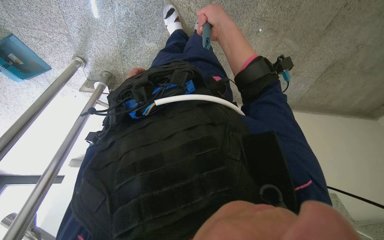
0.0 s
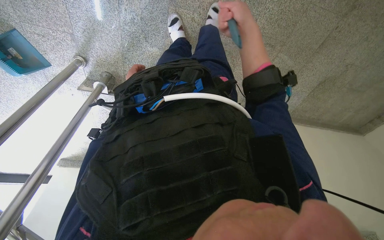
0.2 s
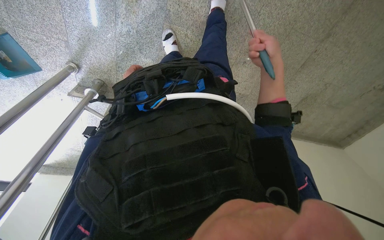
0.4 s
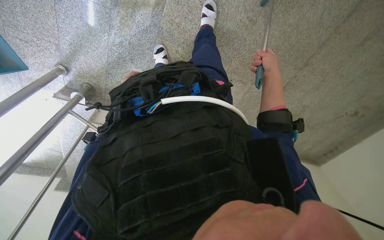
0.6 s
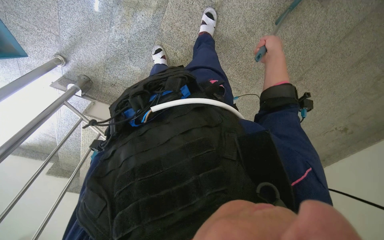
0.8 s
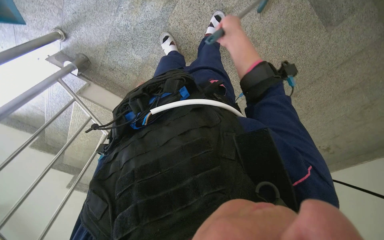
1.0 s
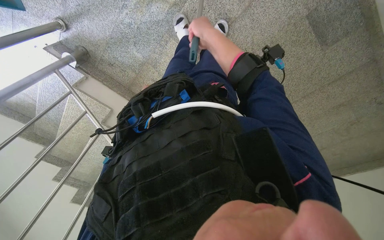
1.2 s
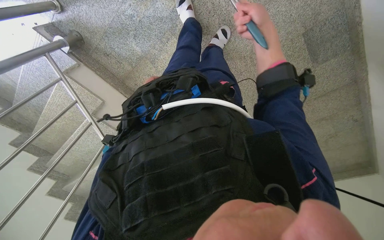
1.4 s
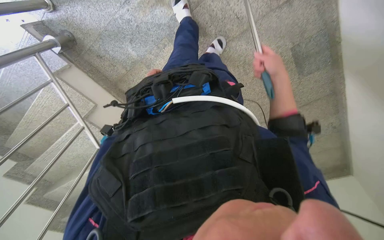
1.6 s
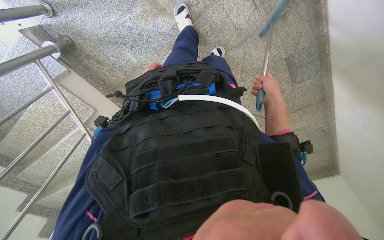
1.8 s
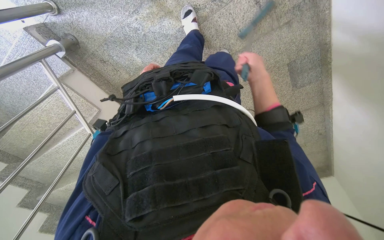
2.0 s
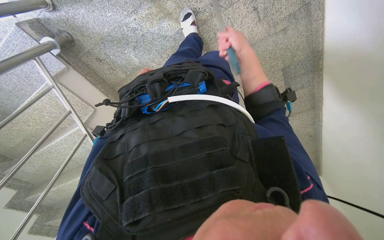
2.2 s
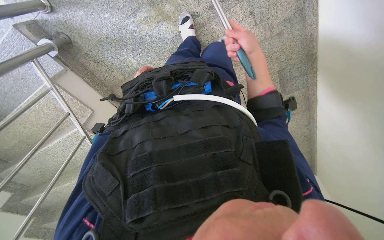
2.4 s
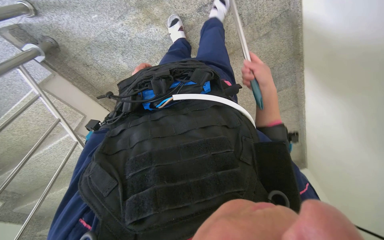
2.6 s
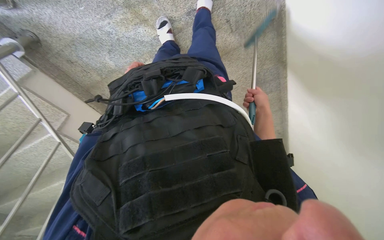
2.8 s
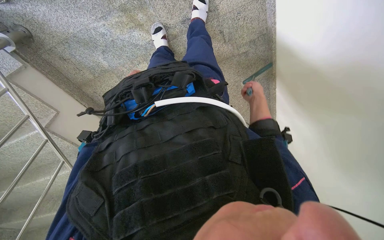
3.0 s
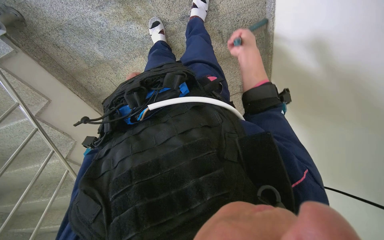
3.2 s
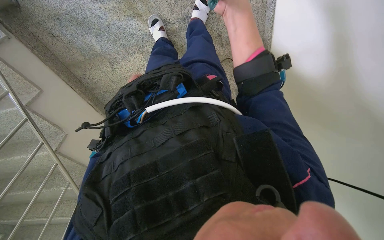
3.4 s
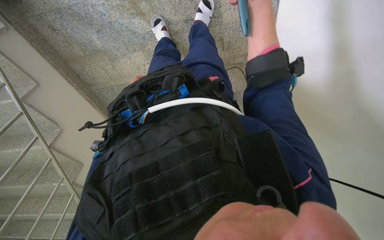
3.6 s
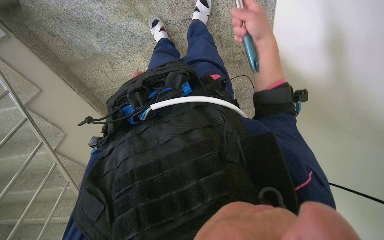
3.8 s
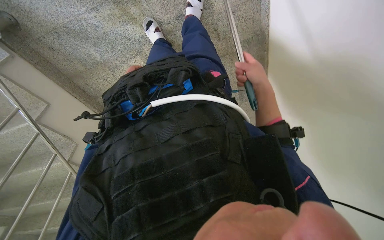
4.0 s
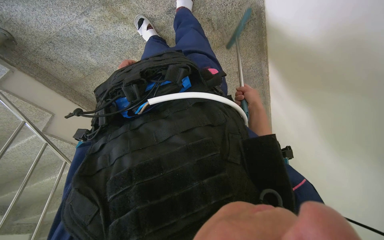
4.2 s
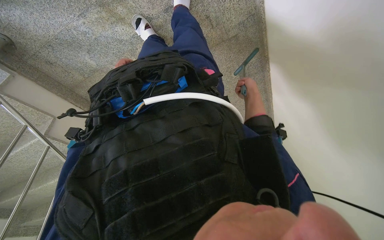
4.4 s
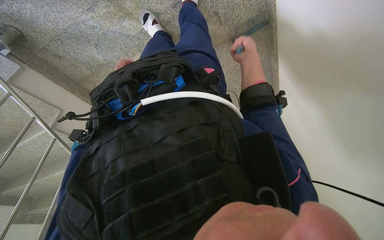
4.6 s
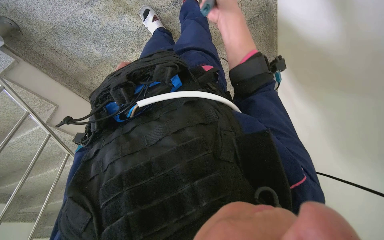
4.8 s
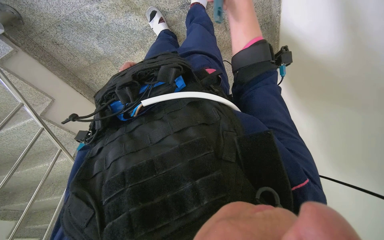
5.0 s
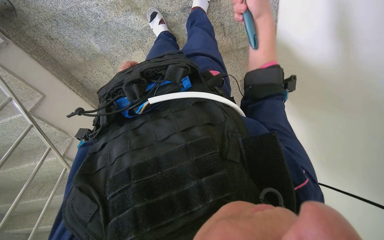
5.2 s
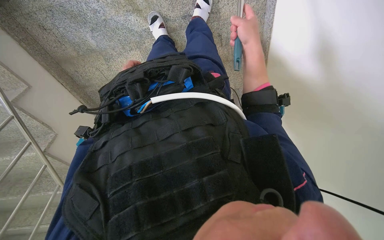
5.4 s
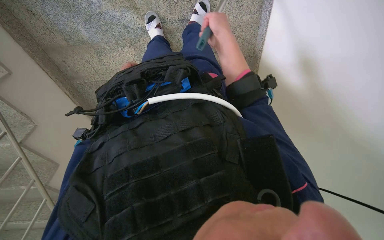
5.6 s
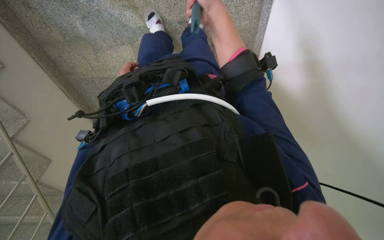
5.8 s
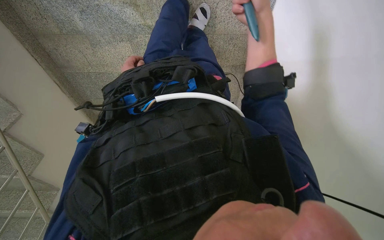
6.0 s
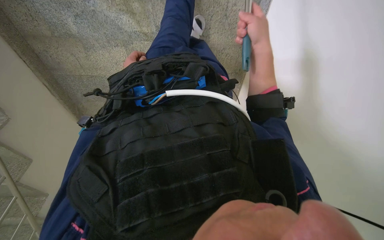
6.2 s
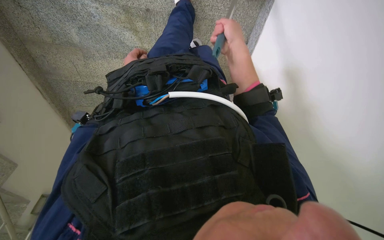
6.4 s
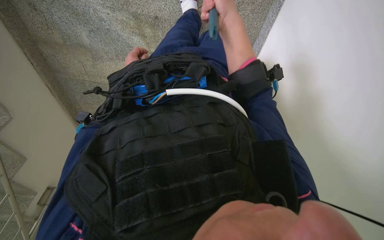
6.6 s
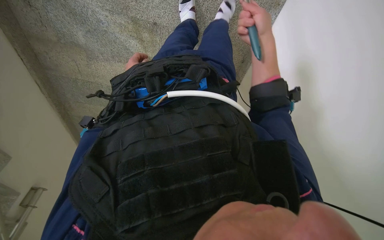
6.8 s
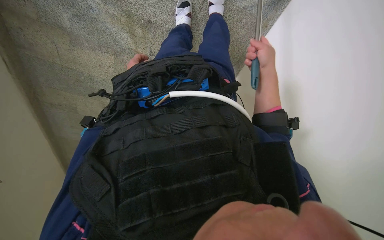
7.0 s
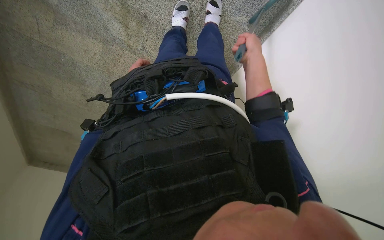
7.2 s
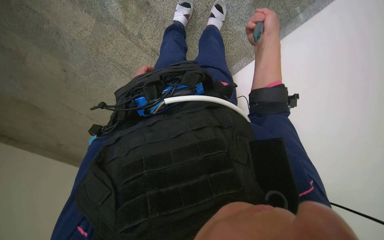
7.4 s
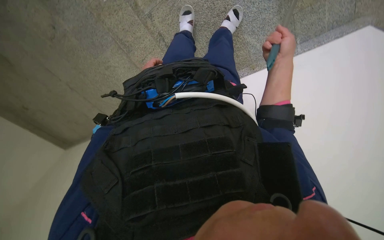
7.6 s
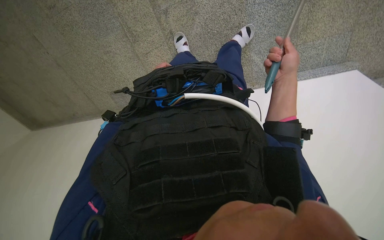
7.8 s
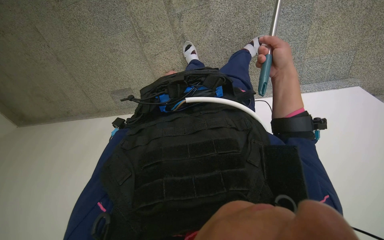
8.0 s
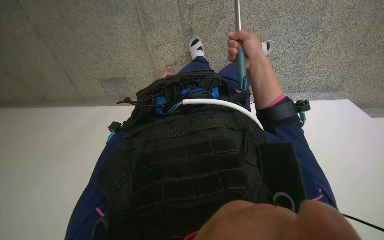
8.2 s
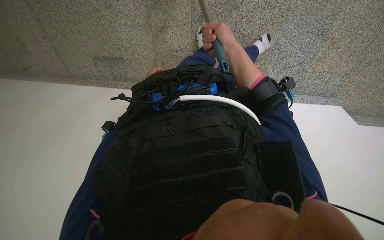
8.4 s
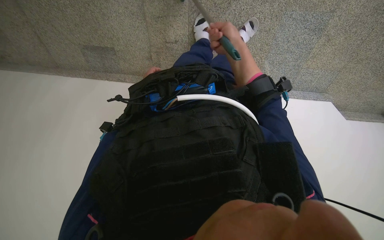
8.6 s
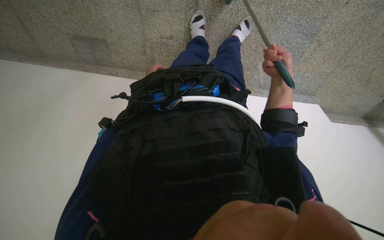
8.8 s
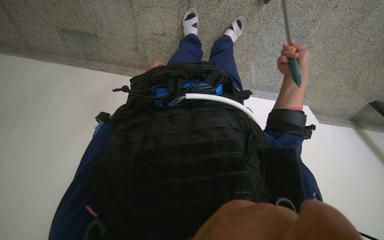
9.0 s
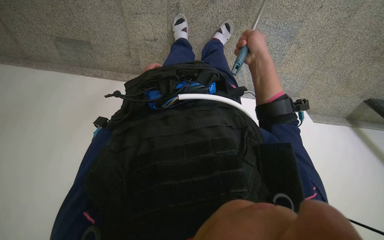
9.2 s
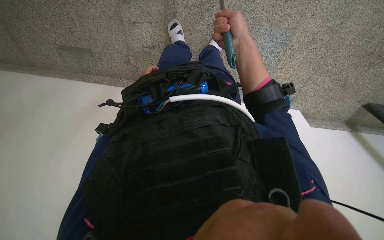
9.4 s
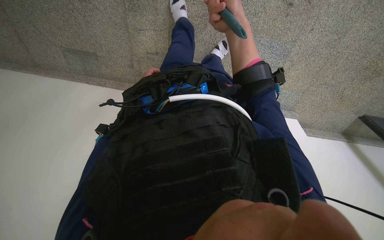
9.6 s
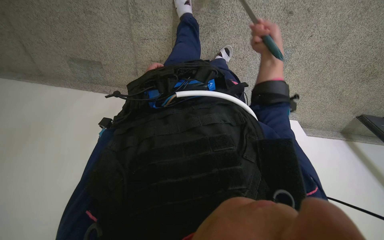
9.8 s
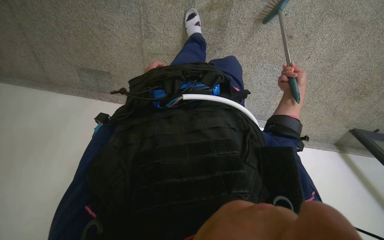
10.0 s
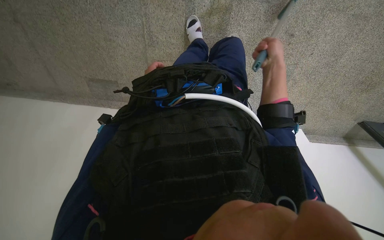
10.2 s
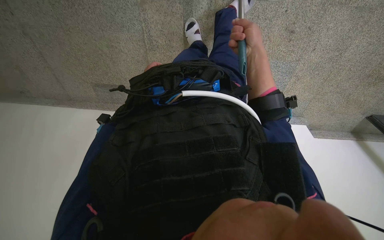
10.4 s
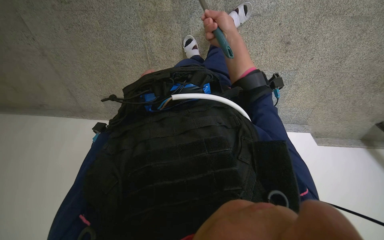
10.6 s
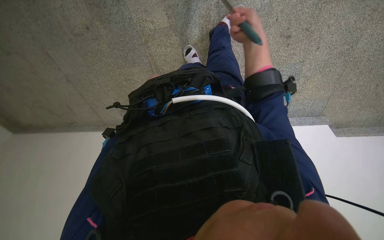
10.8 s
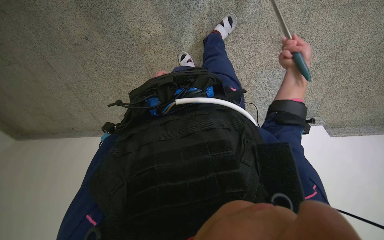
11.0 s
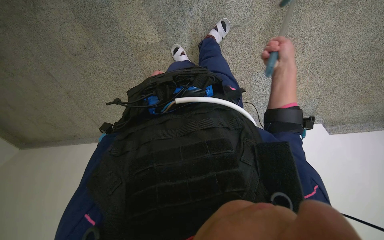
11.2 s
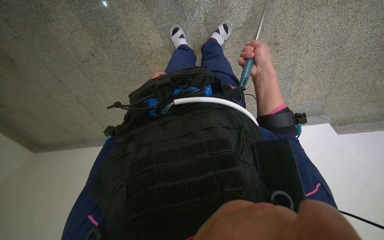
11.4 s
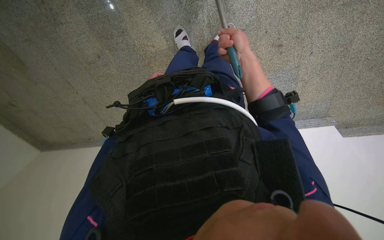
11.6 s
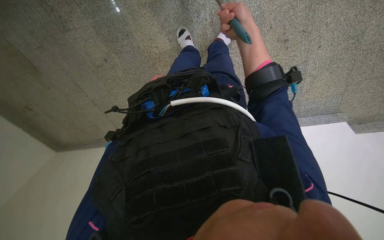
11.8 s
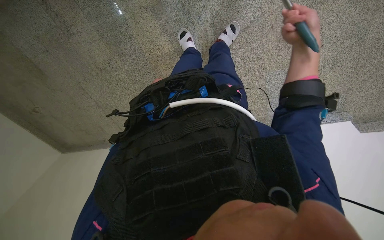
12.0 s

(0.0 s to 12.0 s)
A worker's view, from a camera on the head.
Job: sweeping floor.
The whole recording: Sweeping floor with dustpan and brush. The worker sweeps the floor using a dustpan and brush.
0.0 s - 1.6 s: The view swings roughly 20 degrees to the right. The scene rotates clockwise by some 35 degrees.
1.6 s - 3.0 s: The camera sweeps to the right, by some 15 degrees.
3.0 s - 4.4 s: The right hand moves roughly 35 cm nearer to the camera and comes back.
4.4 s - 6.0 s: The camera sweeps to the right, by about 15 degrees. The right hand is displaced nearer to the camera, up the picture and to the left by some 40 cm.
6.0 s - 7.6 s: The camera sweeps to the right, by roughly 35 degrees. The camera pitches upward, by roughly 15 degrees. The scene rotates clockwise by roughly 45 degrees.
7.6 s - 9.0 s: The camera is aimed roughly 25 degrees further to the right. The scene turns roughly 30 degrees clockwise in the picture.
9.0 s - 10.4 s: The right hand swings left and right, approximately 25 cm each way, with 2 reversals.
10.4 s - 12.0 s: The view pans to the left by about 20 degrees. The right hand goes left and right, approximately 20 cm each way, reversing 2 times.

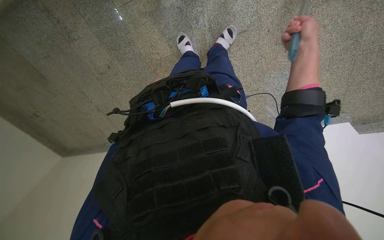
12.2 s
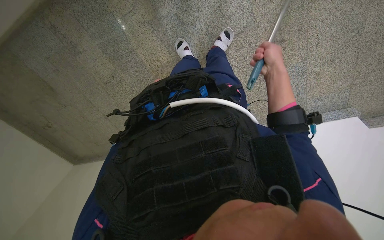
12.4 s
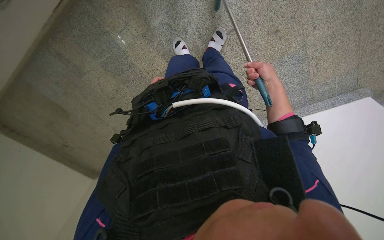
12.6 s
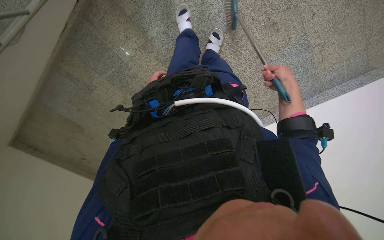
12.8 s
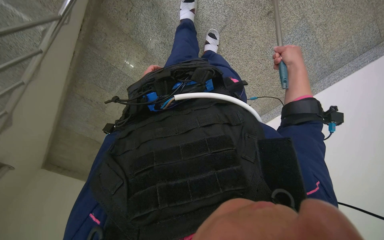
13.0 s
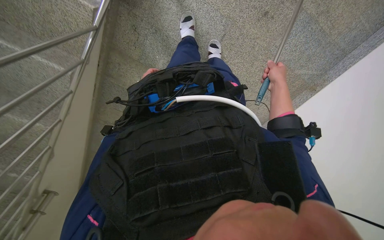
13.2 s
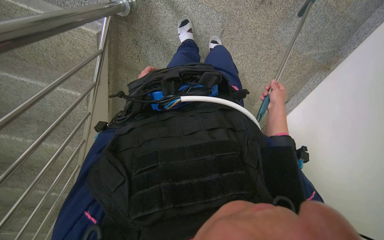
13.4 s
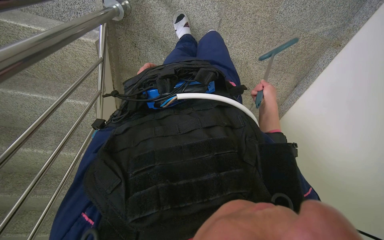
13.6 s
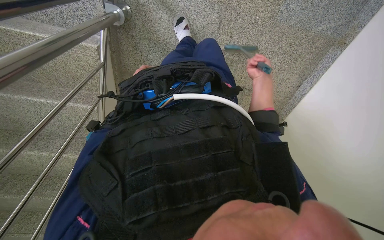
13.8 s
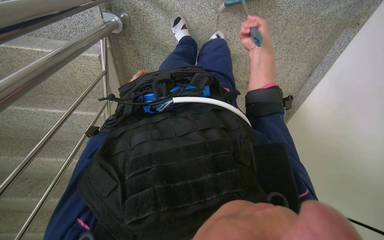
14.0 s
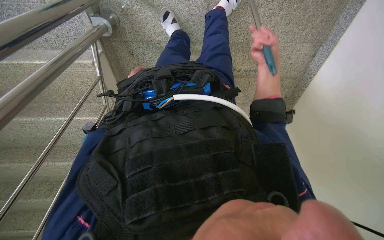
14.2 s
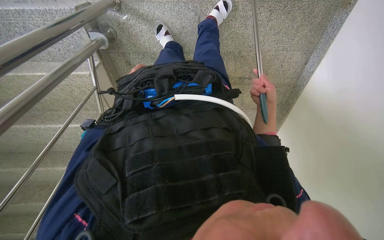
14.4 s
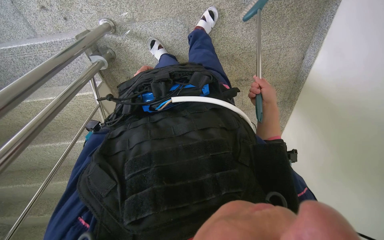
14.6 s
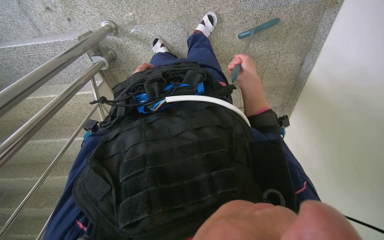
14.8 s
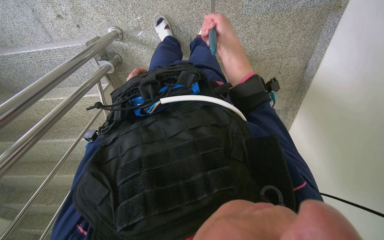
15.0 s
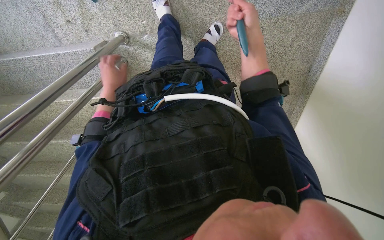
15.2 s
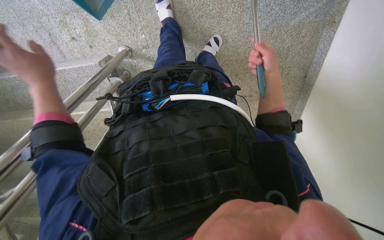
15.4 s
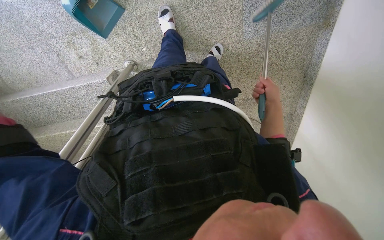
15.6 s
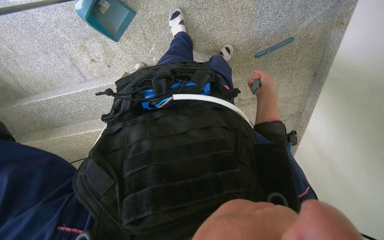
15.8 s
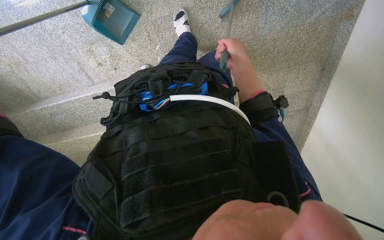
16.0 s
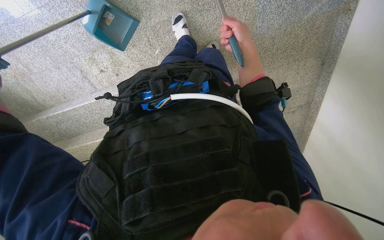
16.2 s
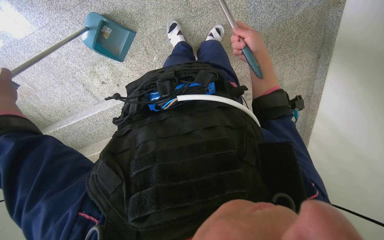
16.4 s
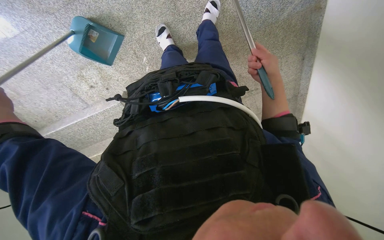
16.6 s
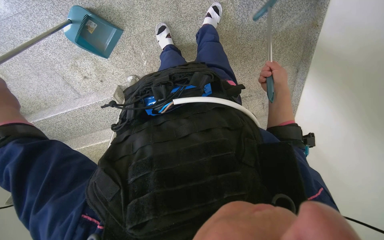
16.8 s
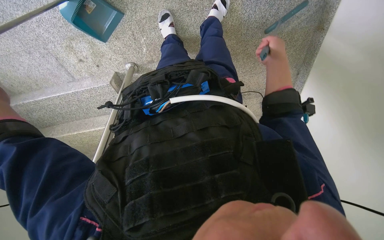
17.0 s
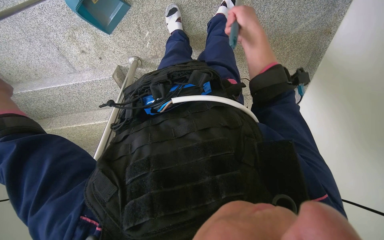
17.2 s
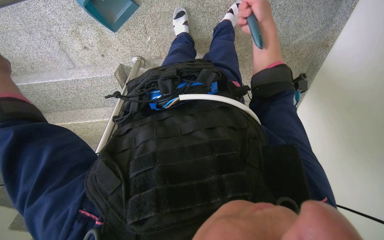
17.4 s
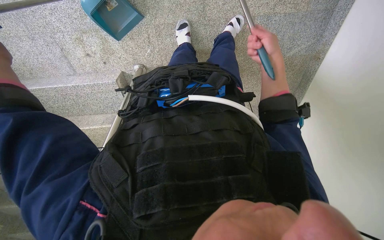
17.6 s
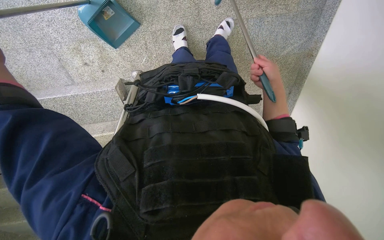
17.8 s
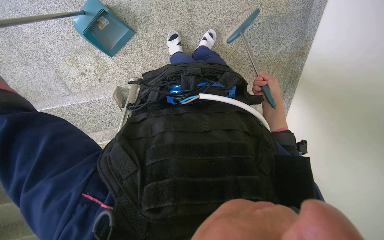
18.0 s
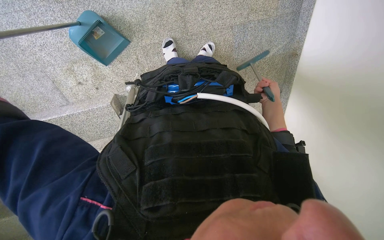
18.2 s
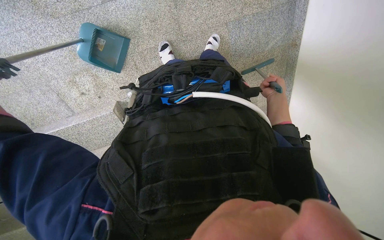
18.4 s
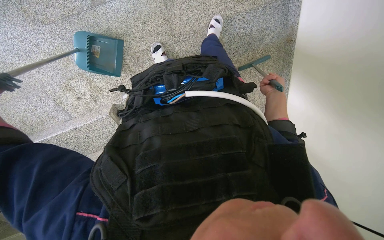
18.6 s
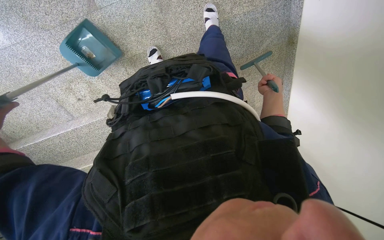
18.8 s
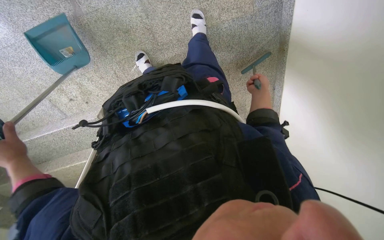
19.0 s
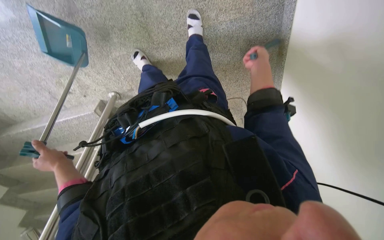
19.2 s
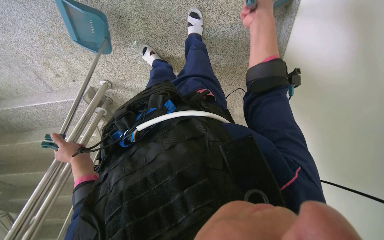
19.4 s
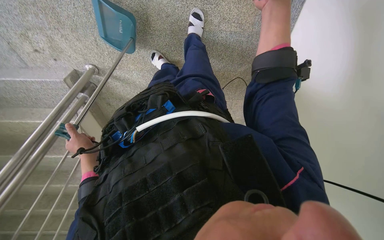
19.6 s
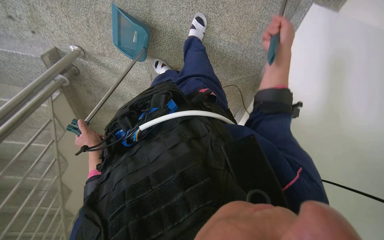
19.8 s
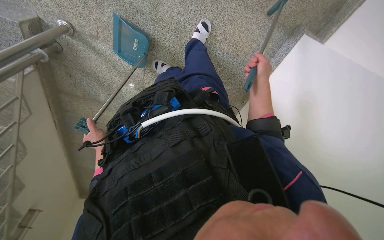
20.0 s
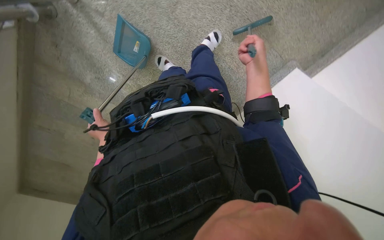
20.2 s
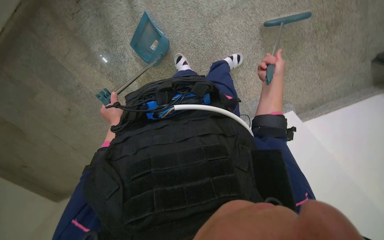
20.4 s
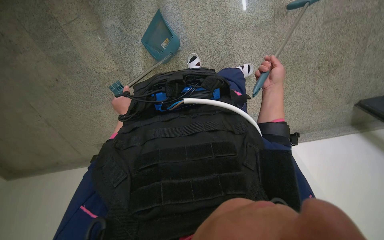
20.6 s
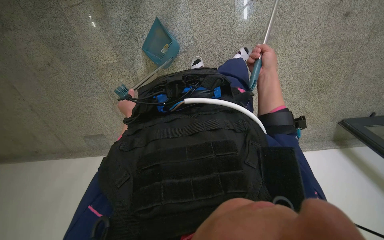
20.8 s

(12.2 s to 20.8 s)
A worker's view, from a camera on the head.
Job: sweeping floor.
The whole recording: Sweeping floor with dustpan and brush. The worker sweeps the floor using a dustpan and brush.
12.2 s - 13.6 s: The camera is aimed about 30 degrees further to the left. The scene turns about 50 degrees counterclockwise in the picture.
13.6 s - 15.0 s: The camera is carried to the right, roughly 40 cm. The view swings roughly 20 degrees to the left.
15.0 s - 16.6 s: The right hand goes left and right, approximately 15 cm each way, reversing 2 times.
18.0 s - 19.4 s: The camera travels about 60 cm. The view tilts about 15 degrees downward.
19.4 s - 20.8 s: The head travels about 70 cm. The view pans to the right by approximately 60 degrees. Everything in view rotates about 65 degrees clockwise.
